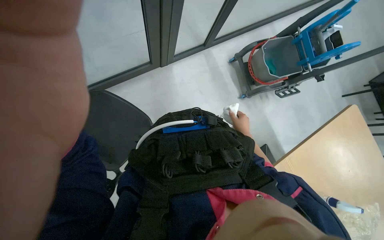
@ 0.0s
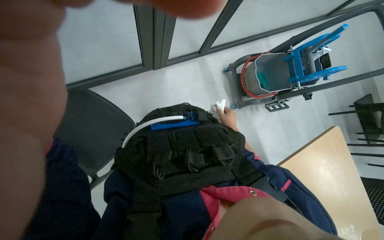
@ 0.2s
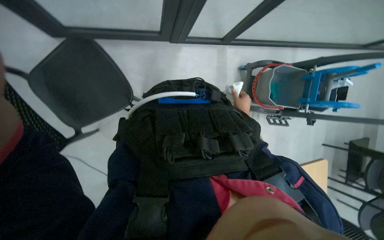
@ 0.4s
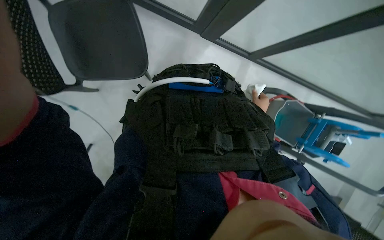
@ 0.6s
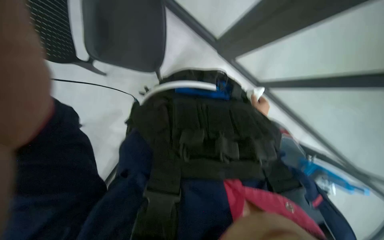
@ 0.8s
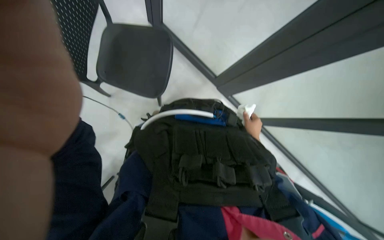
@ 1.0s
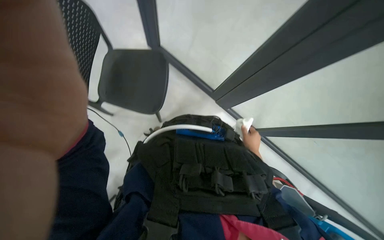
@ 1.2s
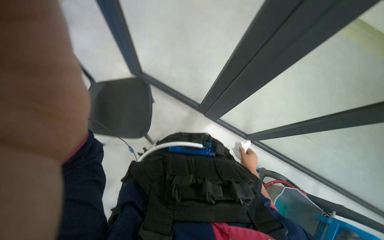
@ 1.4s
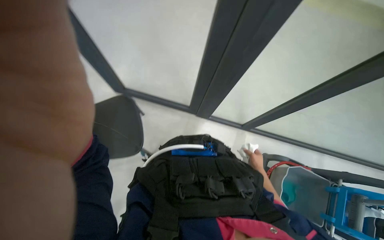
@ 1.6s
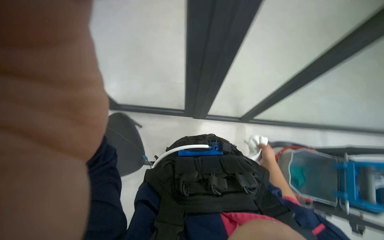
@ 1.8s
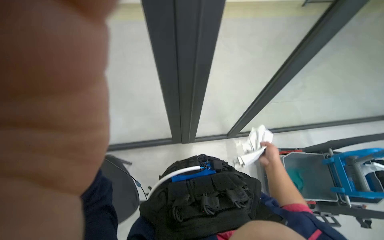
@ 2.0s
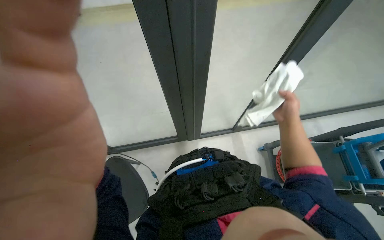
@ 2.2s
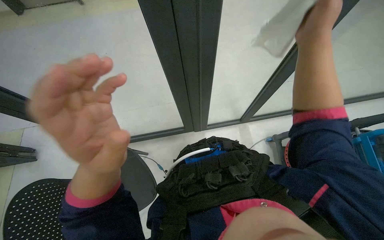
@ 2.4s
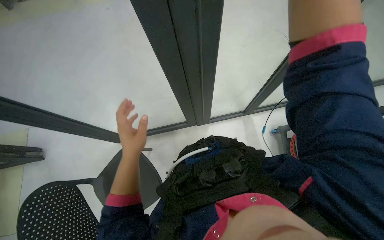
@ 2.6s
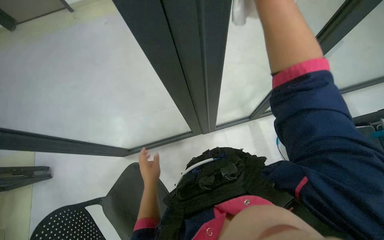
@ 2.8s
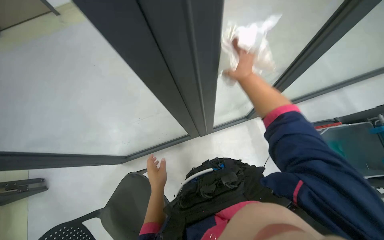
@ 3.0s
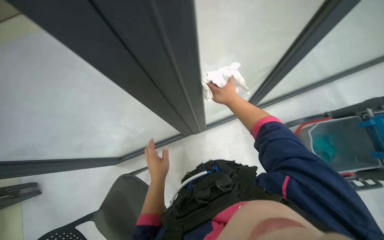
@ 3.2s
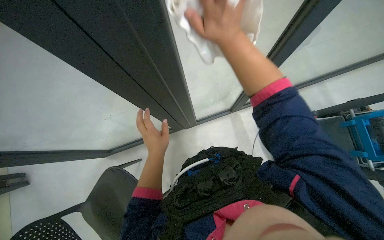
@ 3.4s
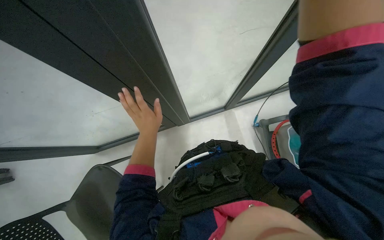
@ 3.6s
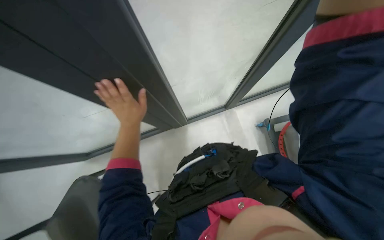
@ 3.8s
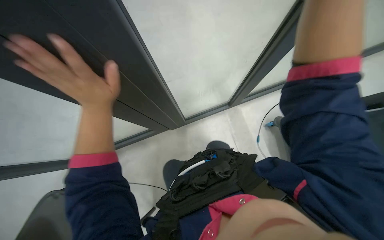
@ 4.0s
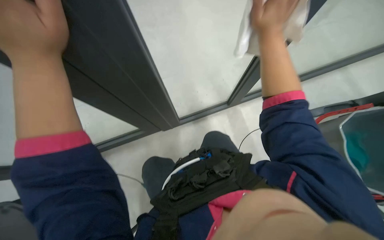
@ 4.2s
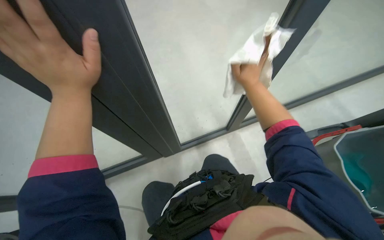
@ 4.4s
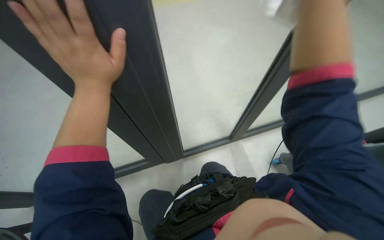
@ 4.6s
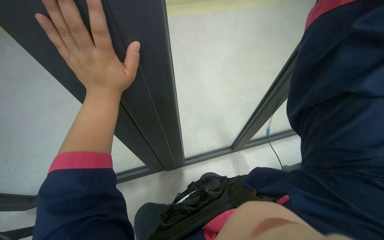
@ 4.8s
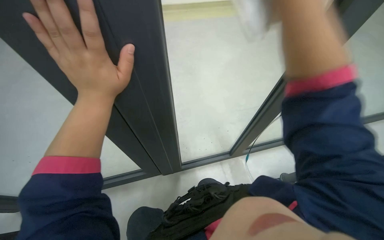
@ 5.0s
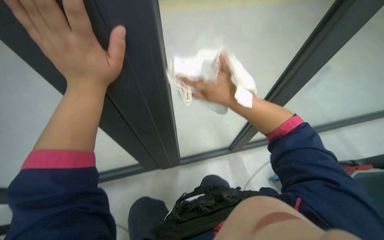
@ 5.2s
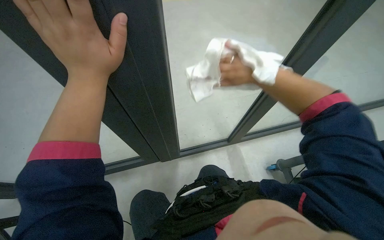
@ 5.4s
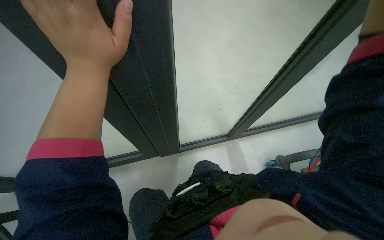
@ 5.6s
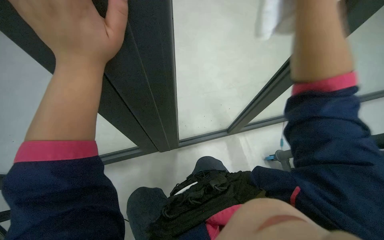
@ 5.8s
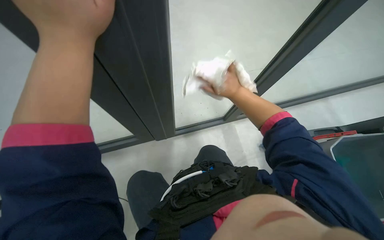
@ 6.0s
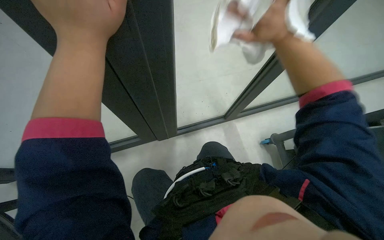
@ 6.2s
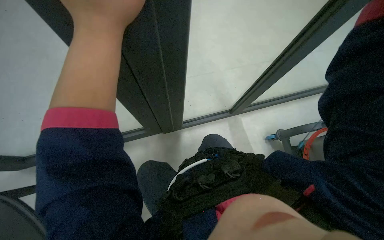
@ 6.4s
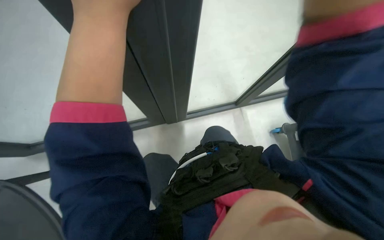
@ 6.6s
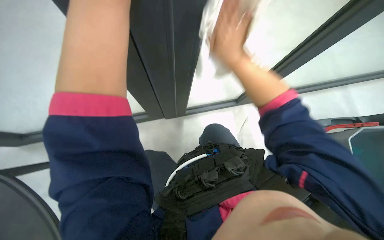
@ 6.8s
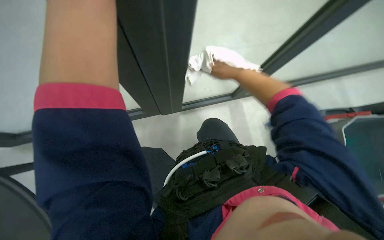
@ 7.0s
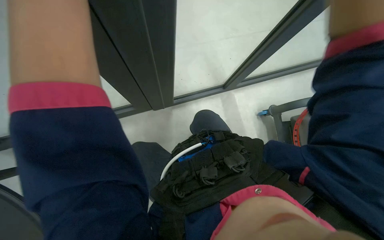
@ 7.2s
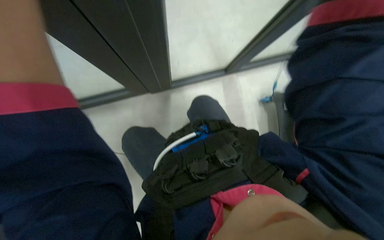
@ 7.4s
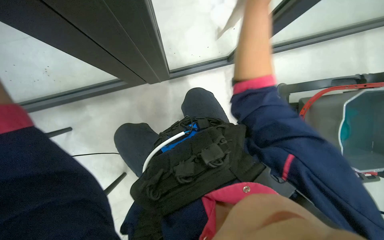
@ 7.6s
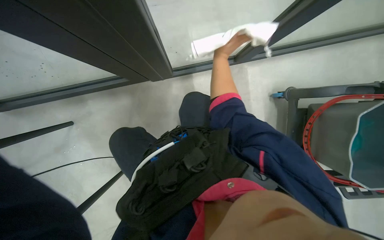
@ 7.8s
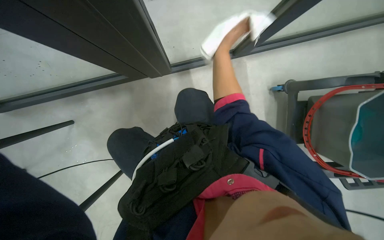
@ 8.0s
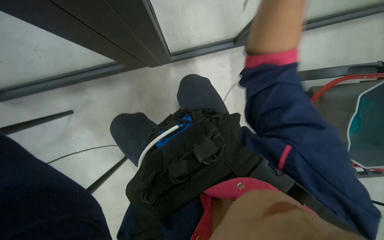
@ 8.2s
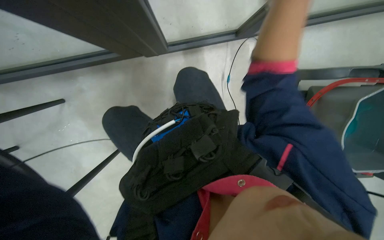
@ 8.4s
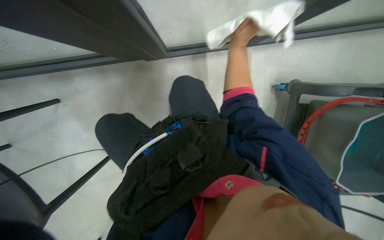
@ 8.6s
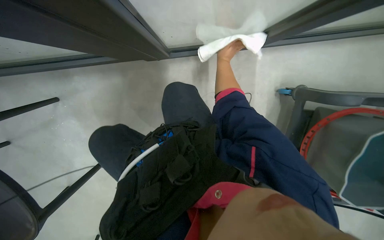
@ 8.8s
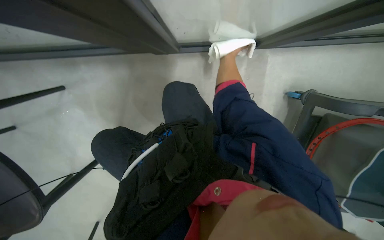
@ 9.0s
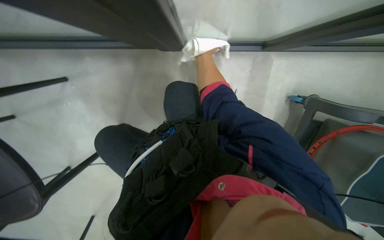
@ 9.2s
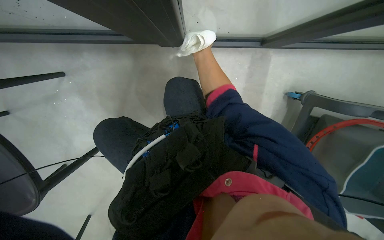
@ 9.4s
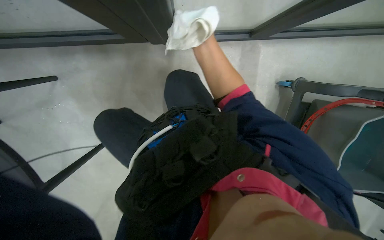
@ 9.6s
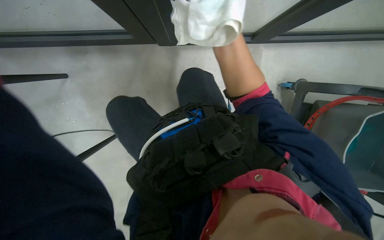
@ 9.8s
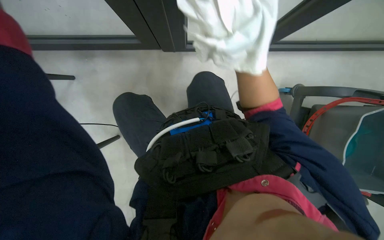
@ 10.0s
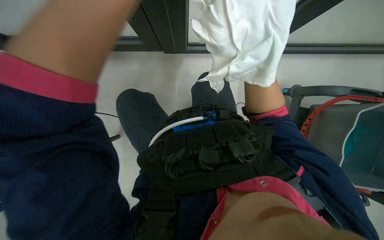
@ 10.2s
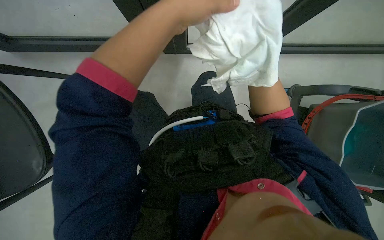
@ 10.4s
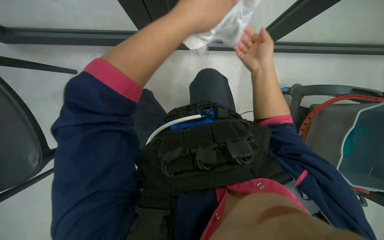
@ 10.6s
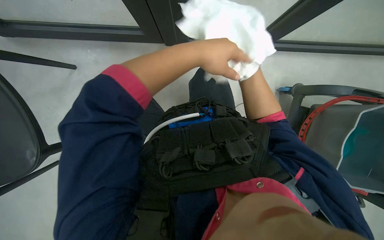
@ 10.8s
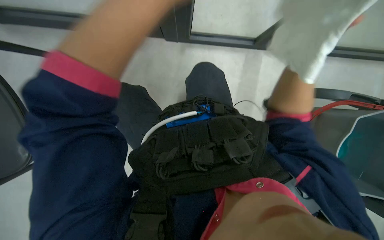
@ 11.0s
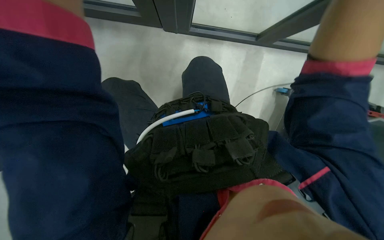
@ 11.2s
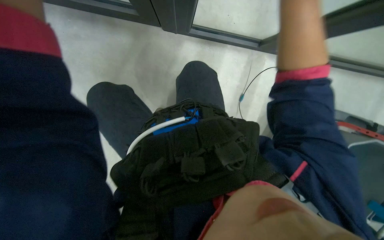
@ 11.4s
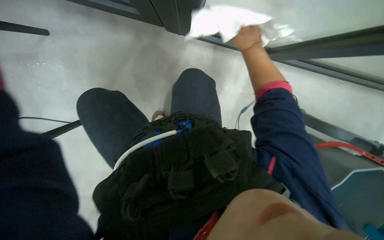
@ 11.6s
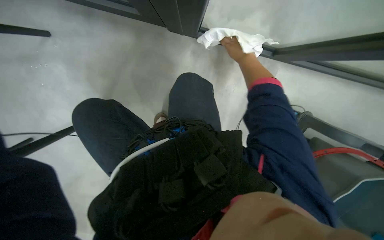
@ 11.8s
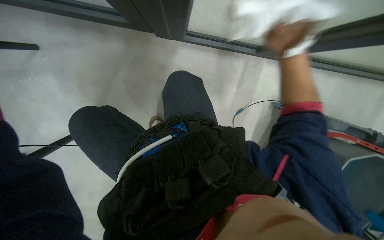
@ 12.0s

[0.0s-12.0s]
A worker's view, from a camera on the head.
Job: cleaning windows.
The whole recording: Cleaning glass partition. The worker wrings a cloth, then uses it and a spray bottle to clean the glass partition and nearby chairs.
0.0s to 1.6s: The wearer looks approximately 30 degrees further upward. The scene turns roughly 55 degrees clockwise in the picture.
3.0s to 4.4s: The right hand moves up and down the picture over roughly 25 cm, changing direction 2 times.
4.4s to 6.0s: The right hand goes nearer to the camera and returns, approximately 20 cm each way. The left hand is displaced to the right by approximately 15 cm.
6.0s to 7.6s: The wearer looks roughly 20 degrees further downward.

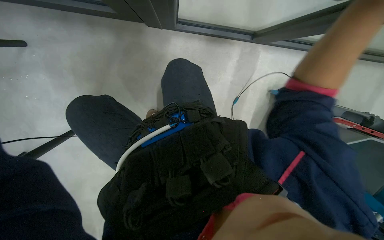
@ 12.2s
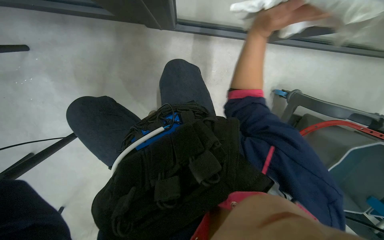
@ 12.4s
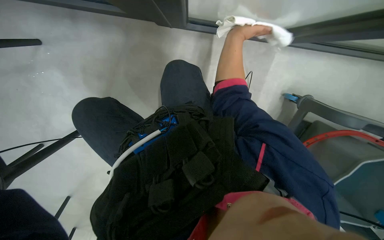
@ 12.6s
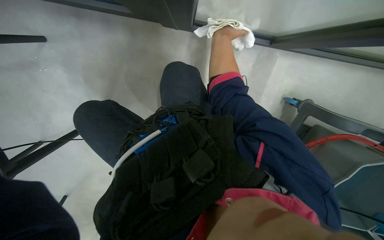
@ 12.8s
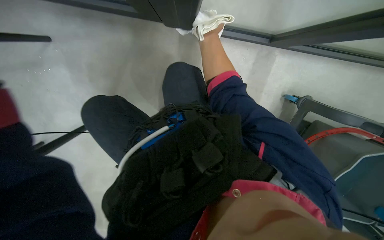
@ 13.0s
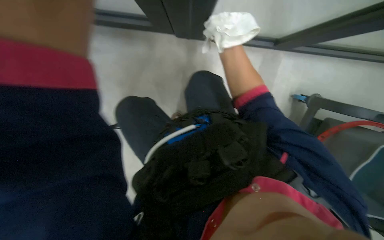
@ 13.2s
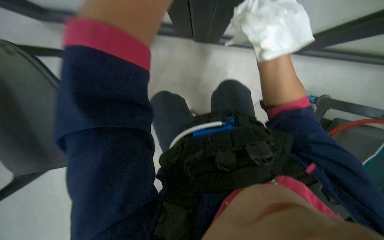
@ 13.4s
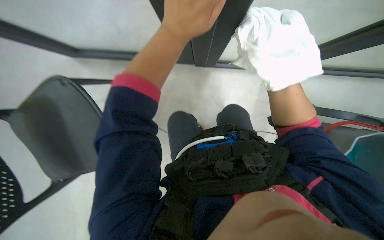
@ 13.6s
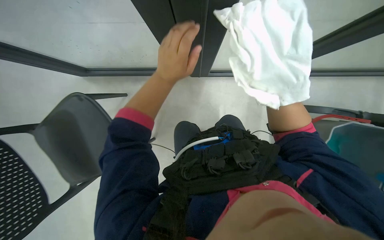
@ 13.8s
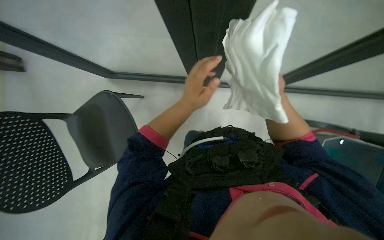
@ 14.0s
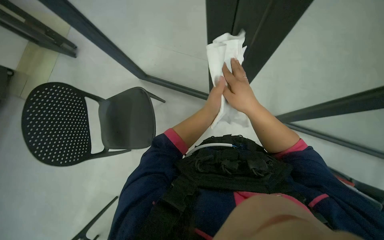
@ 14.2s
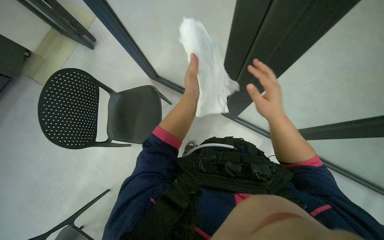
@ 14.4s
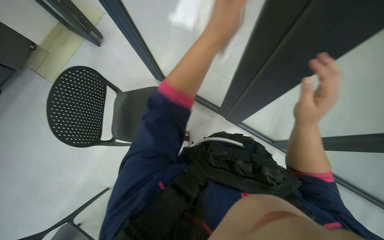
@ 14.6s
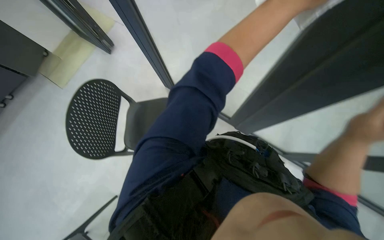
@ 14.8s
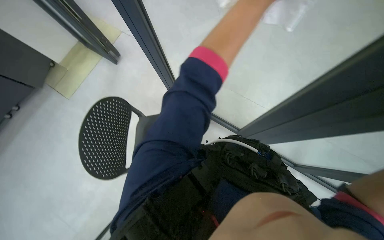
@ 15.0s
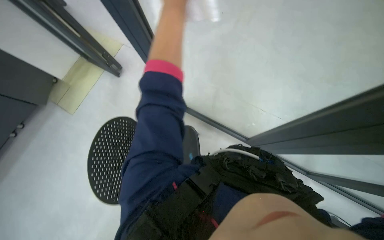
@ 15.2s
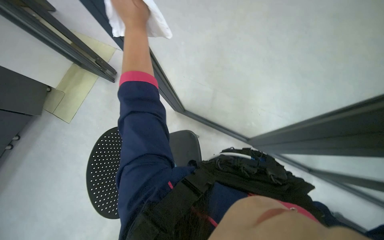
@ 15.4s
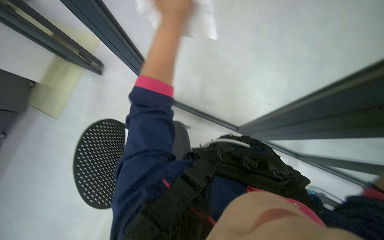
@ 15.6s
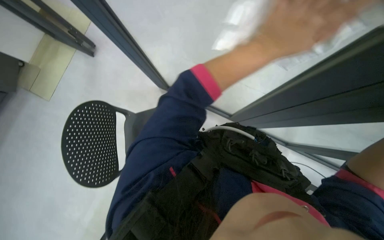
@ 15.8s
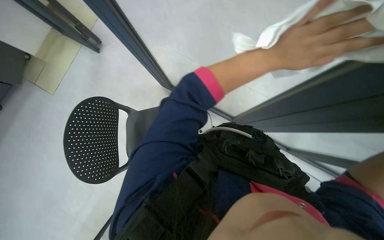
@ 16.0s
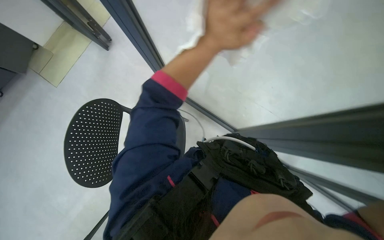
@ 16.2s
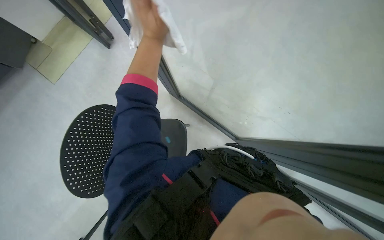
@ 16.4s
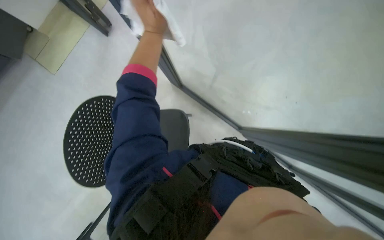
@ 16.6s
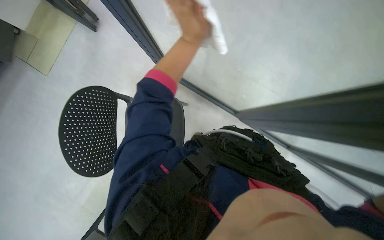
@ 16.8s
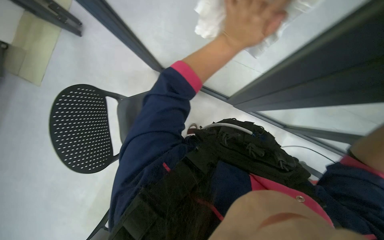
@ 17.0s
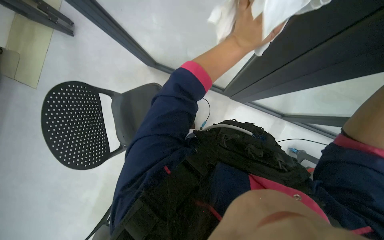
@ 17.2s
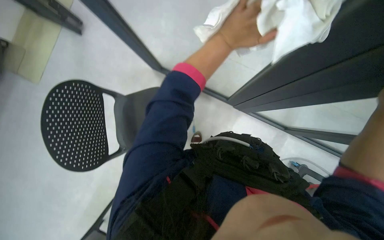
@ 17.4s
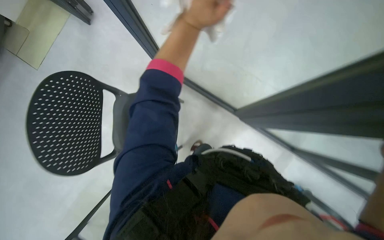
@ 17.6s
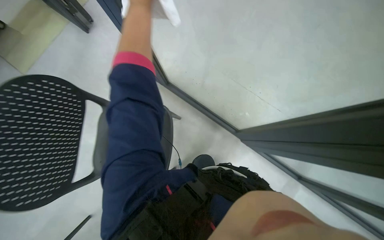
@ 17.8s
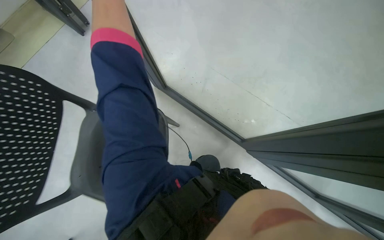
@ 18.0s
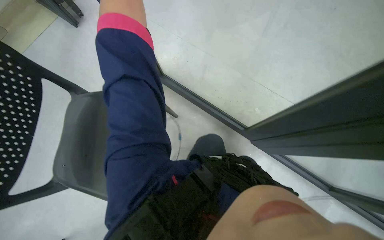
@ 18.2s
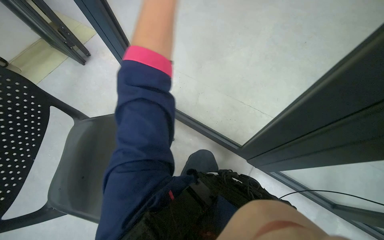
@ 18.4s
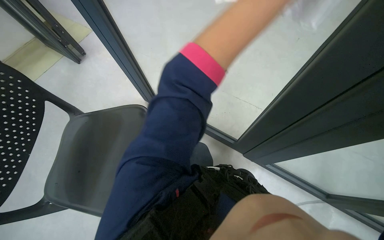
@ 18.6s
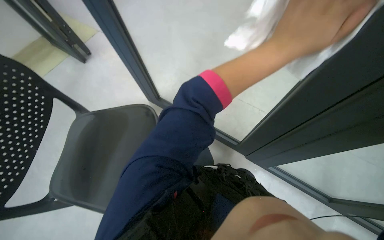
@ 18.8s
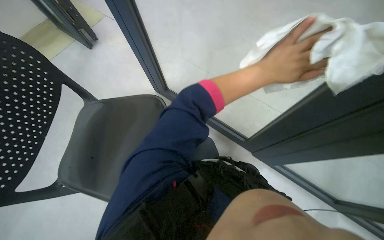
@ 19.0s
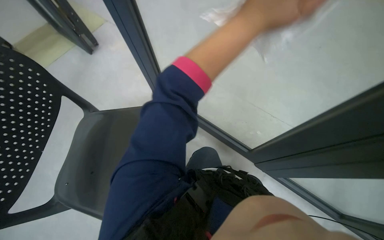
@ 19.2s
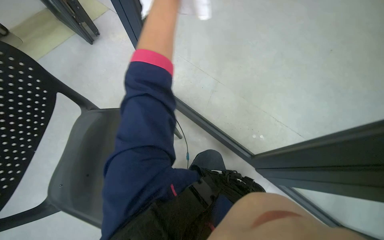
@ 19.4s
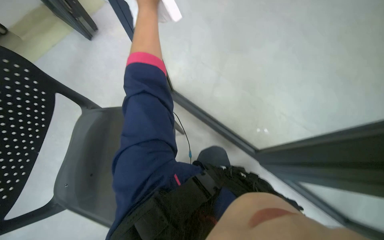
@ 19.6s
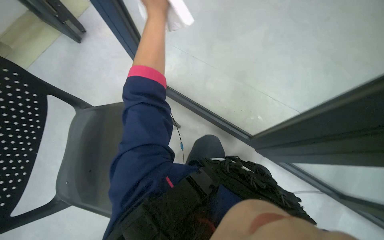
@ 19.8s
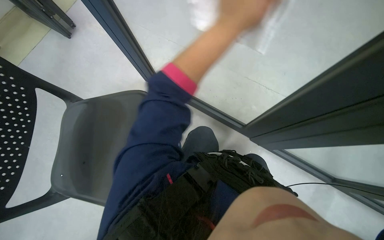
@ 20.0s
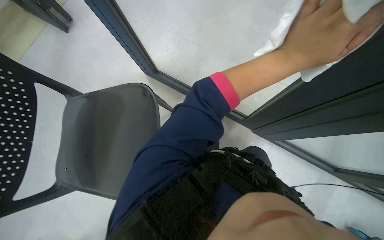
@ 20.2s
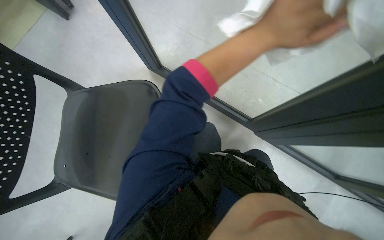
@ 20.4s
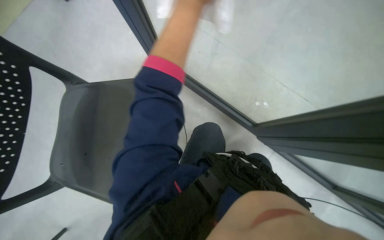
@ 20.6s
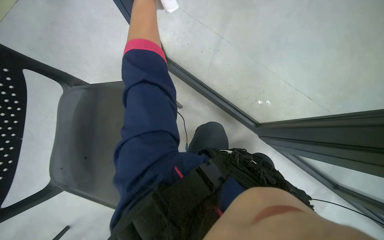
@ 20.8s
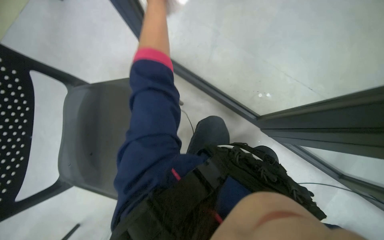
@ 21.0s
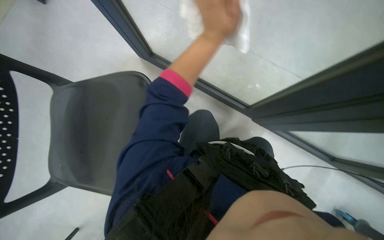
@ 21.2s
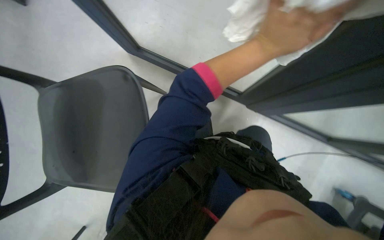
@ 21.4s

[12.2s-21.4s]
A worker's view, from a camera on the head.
Job: cleaning windows.
The whole recording: Cleaning glass partition. The worker wrings a cloth, then uses it and a spray bottle to clean the glass partition and nearby chairs.
15.2s to 16.8s: The view tilts about 15 degrees downward.
19.8s to 21.4s: The view tips downward by approximately 15 degrees.
